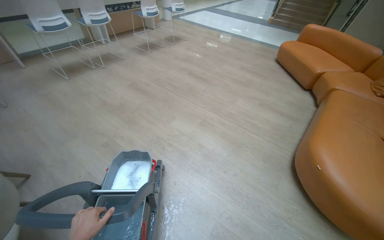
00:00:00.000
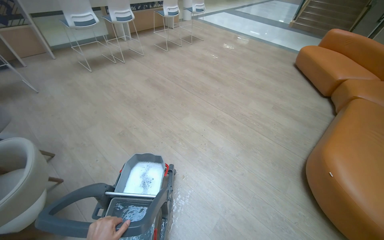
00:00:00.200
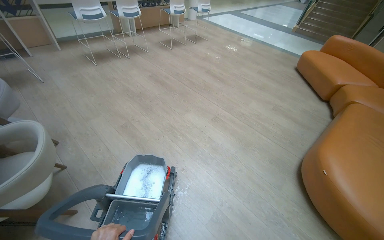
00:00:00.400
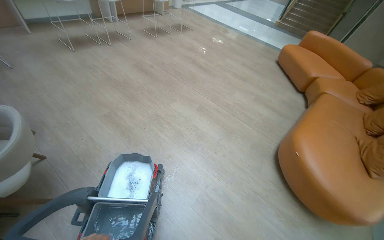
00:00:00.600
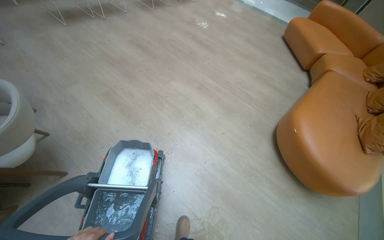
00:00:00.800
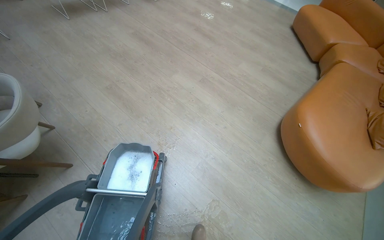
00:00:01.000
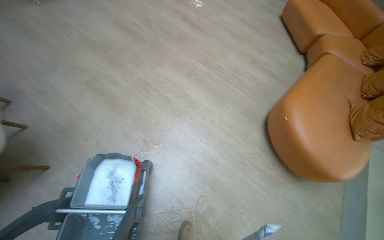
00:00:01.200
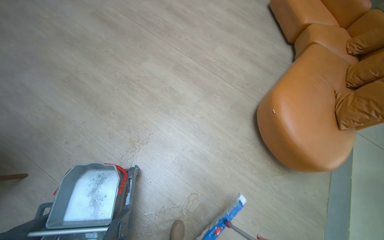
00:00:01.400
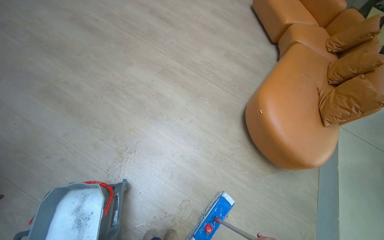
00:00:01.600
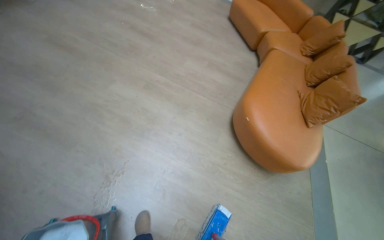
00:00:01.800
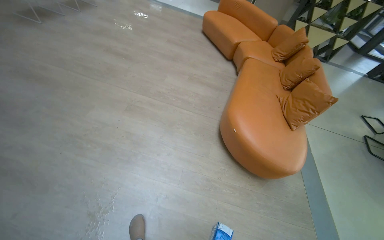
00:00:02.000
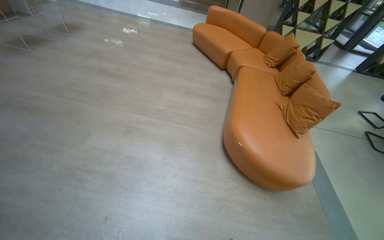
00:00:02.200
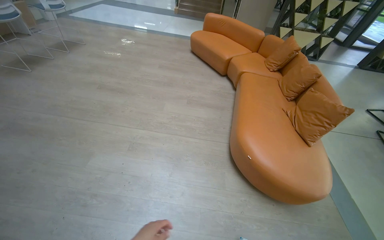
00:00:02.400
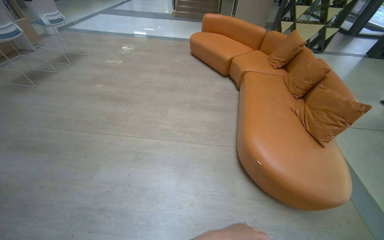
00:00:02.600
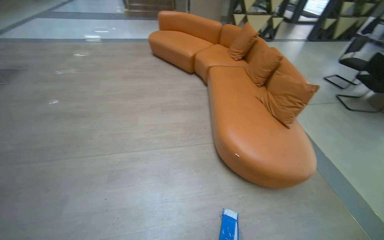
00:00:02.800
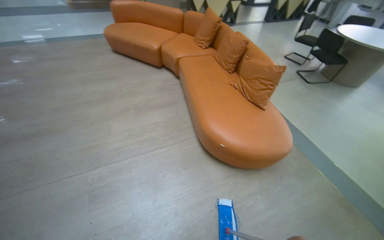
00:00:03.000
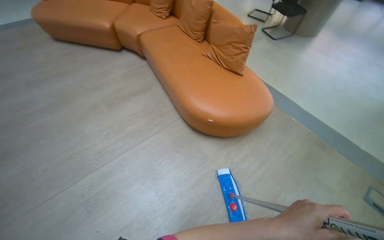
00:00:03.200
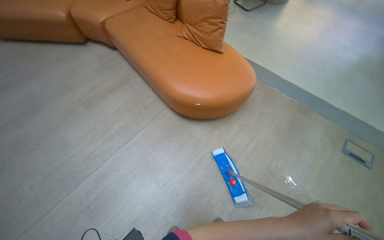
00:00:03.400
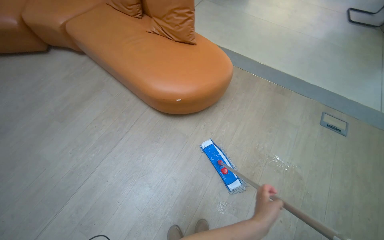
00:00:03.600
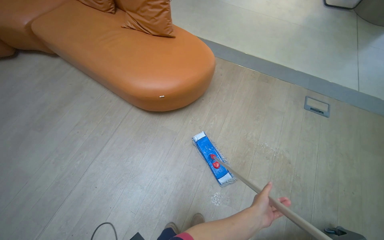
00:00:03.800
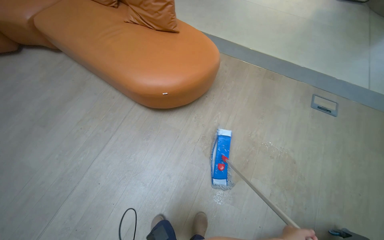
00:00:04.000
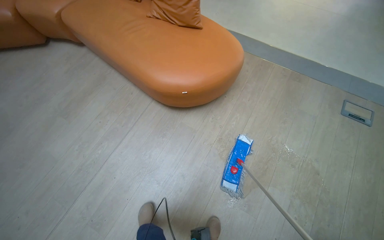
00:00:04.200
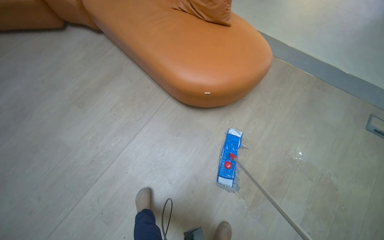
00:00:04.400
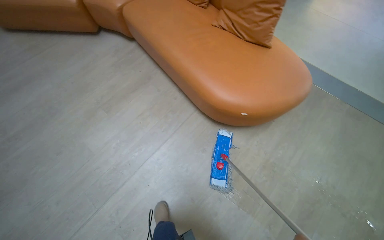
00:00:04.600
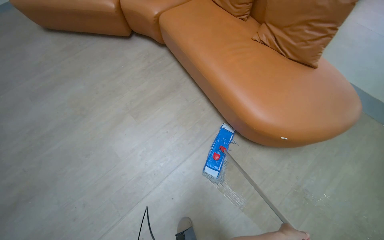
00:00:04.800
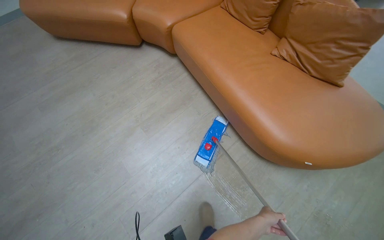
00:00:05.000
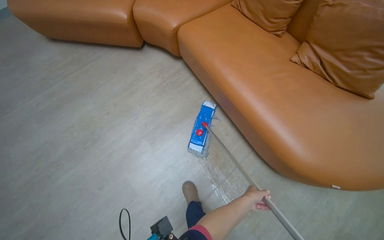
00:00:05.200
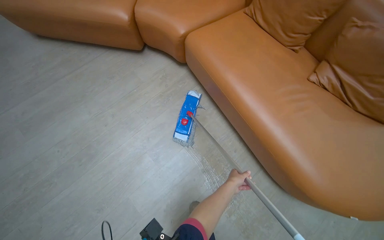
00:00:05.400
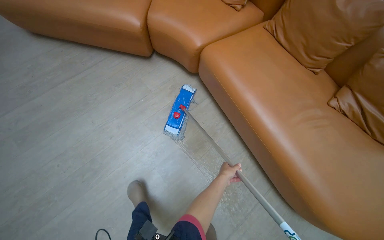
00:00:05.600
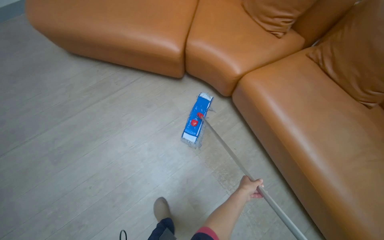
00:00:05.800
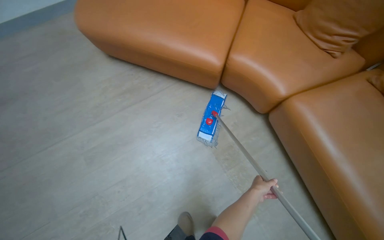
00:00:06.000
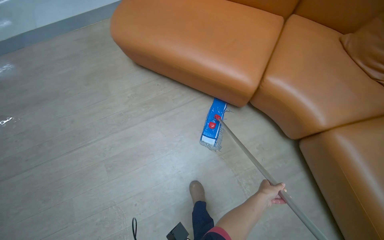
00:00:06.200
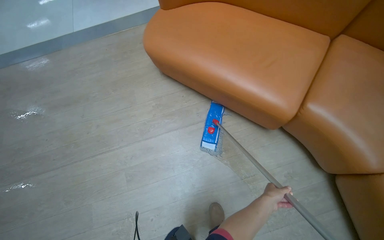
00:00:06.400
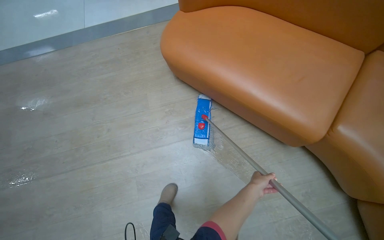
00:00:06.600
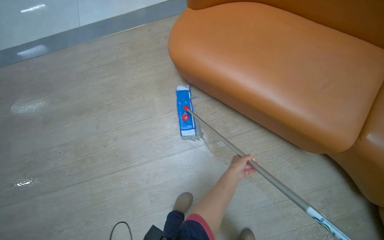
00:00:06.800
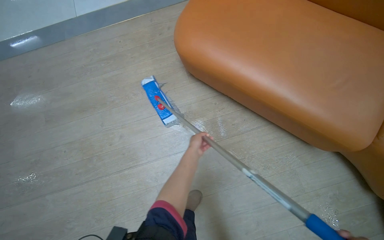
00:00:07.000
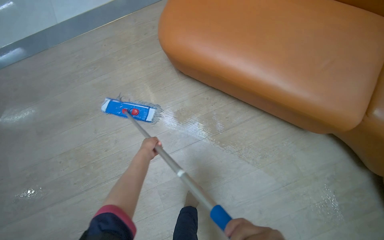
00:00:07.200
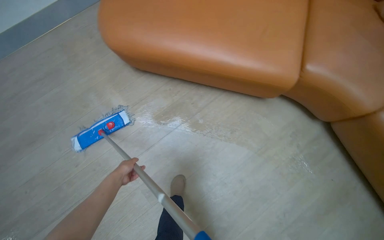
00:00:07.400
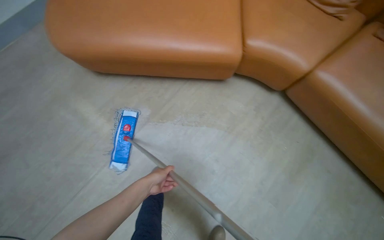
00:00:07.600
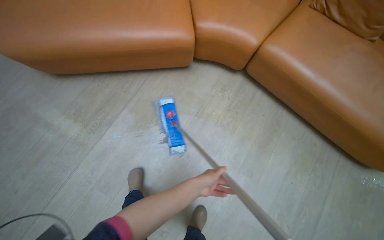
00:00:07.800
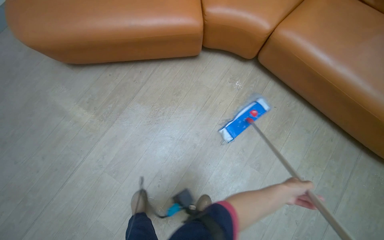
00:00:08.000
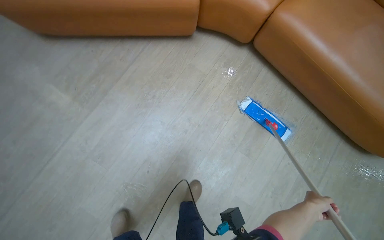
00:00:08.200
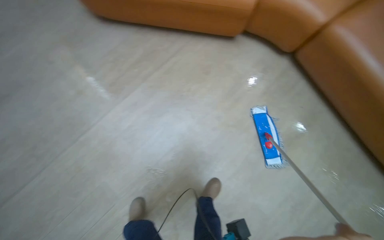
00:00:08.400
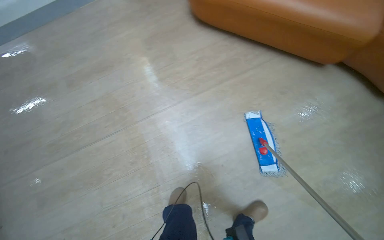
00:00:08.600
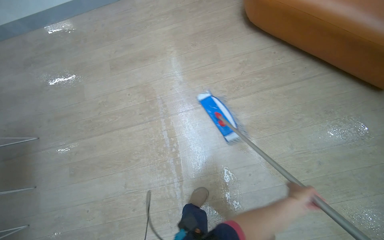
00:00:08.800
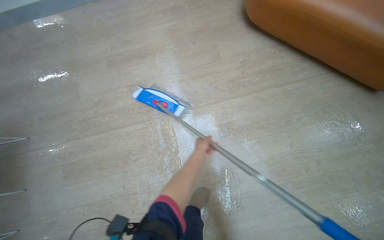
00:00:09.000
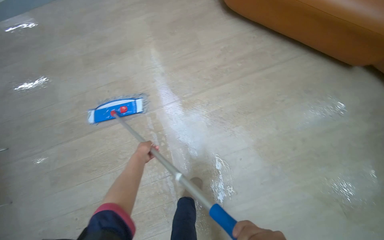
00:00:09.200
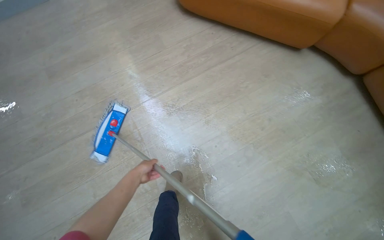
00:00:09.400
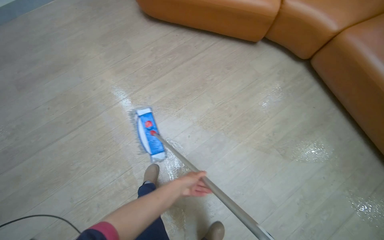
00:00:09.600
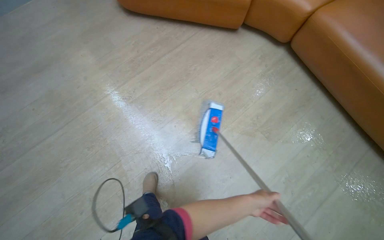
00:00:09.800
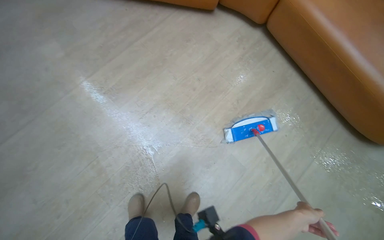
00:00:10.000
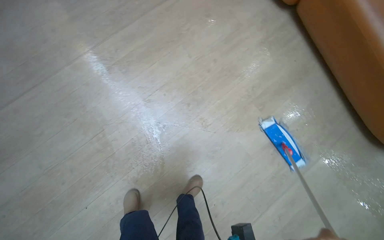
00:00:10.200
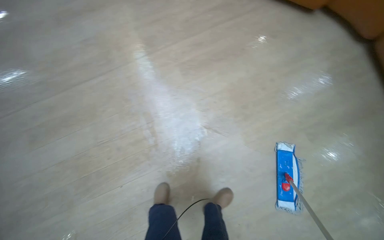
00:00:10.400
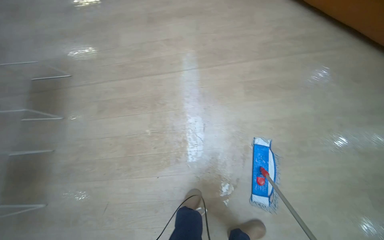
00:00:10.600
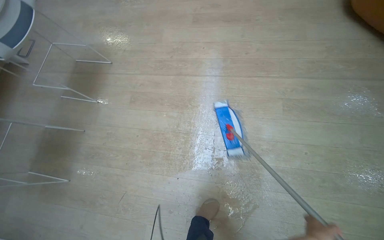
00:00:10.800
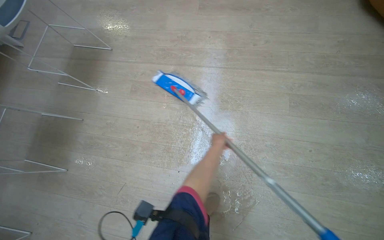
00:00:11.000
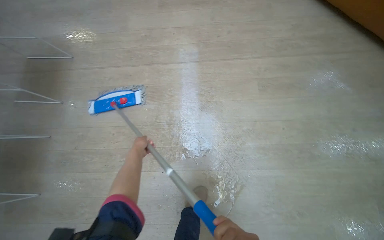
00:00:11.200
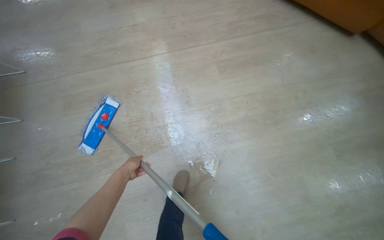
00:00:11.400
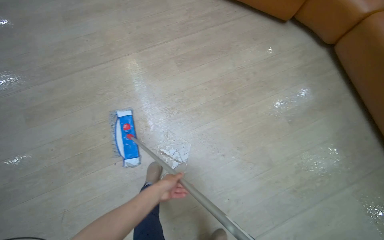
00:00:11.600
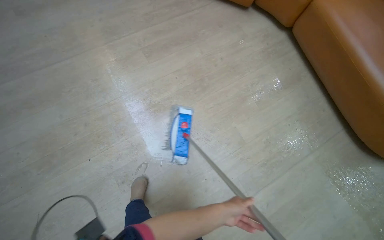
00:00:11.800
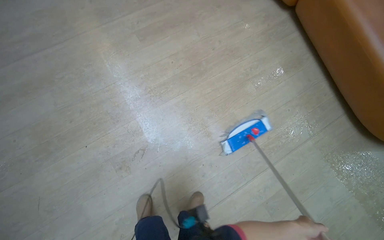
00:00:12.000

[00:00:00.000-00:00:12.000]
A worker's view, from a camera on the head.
Job: mopping floor.
The whole recording: Mopping office floor. The worker moves chairs, mops the office floor, and rinses the mop.
00:00:00.000 to 00:00:01.600: The view tilts approximately 15 degrees downward.
00:00:01.600 to 00:00:03.000: The camera is carried approximately 60 cm. The wearer's head swings some 50 degrees to the right.
00:00:03.000 to 00:00:04.400: The wearer's head swings roughly 30 degrees to the right. The camera pitches downward, by about 20 degrees.
00:00:04.400 to 00:00:06.000: The camera travels roughly 2 m.
00:00:06.000 to 00:00:07.600: The camera is carried roughly 50 cm.
00:00:09.000 to 00:00:10.400: The wearer moves some 50 cm. The head rotates approximately 20 degrees to the right.
00:00:10.400 to 00:00:12.000: The head travels some 50 cm.

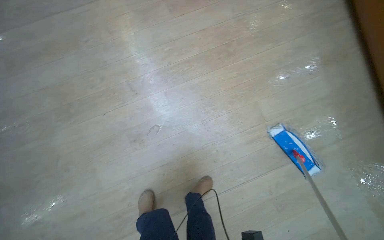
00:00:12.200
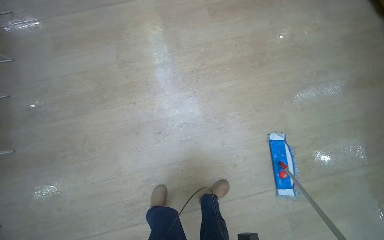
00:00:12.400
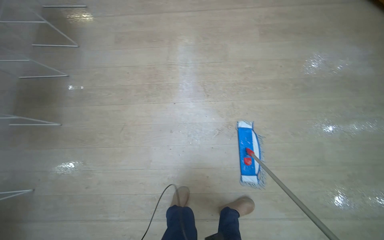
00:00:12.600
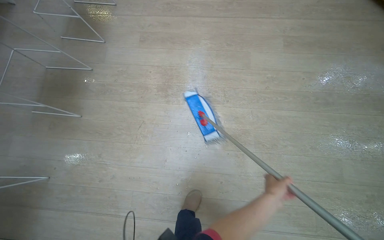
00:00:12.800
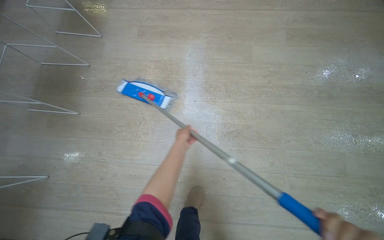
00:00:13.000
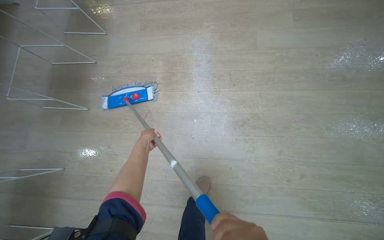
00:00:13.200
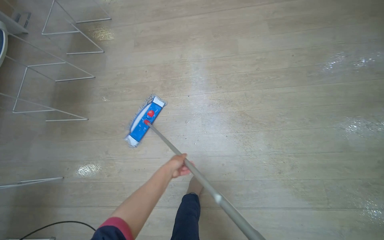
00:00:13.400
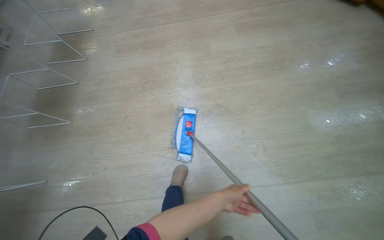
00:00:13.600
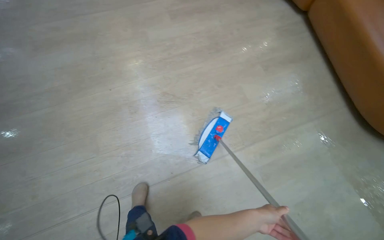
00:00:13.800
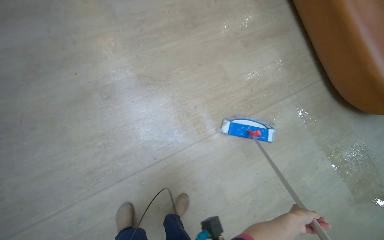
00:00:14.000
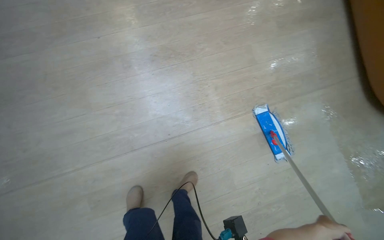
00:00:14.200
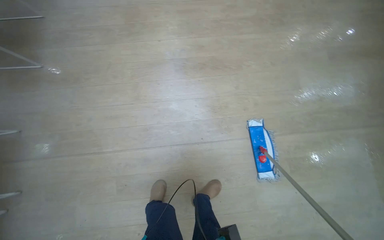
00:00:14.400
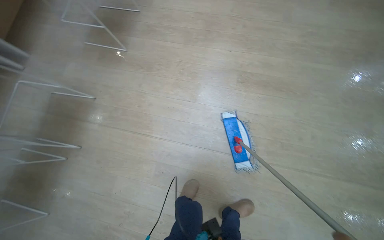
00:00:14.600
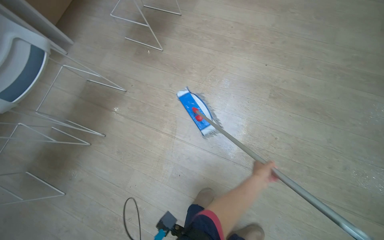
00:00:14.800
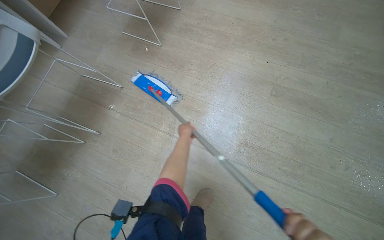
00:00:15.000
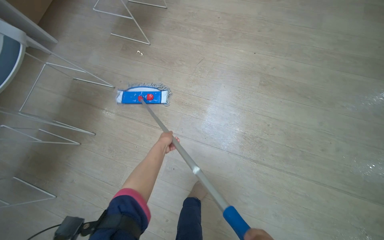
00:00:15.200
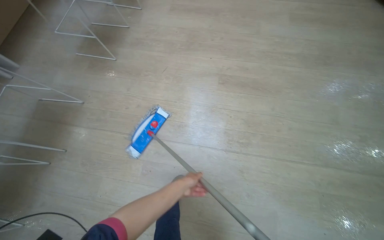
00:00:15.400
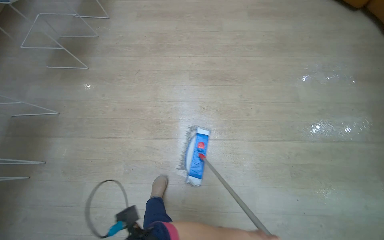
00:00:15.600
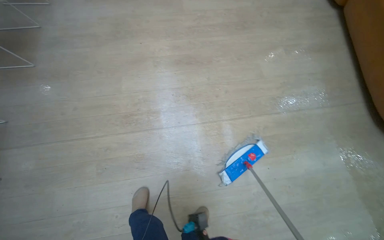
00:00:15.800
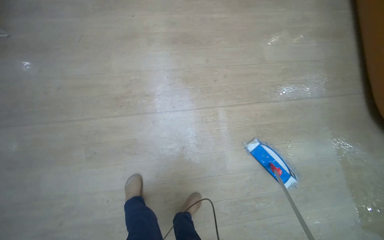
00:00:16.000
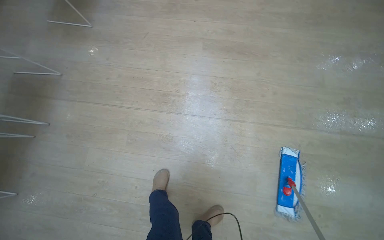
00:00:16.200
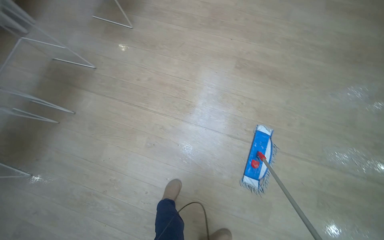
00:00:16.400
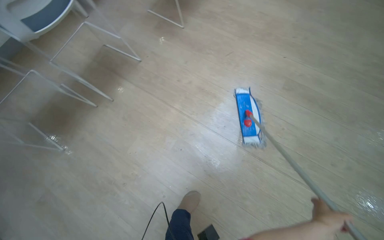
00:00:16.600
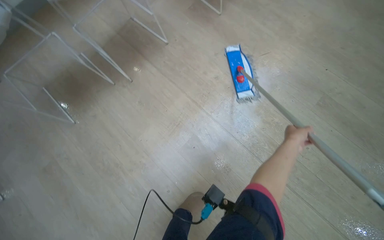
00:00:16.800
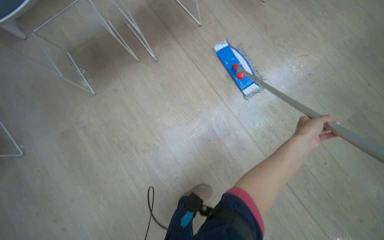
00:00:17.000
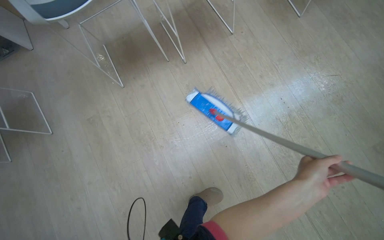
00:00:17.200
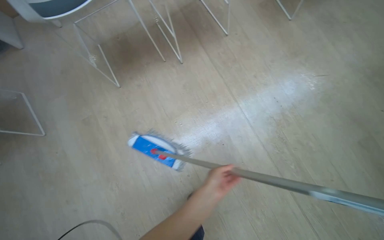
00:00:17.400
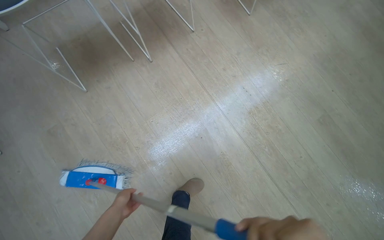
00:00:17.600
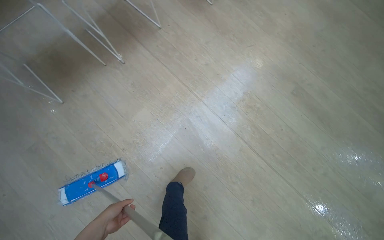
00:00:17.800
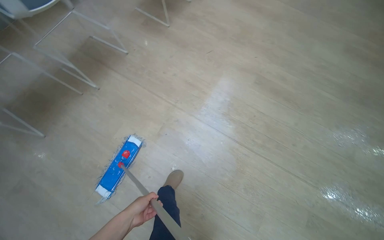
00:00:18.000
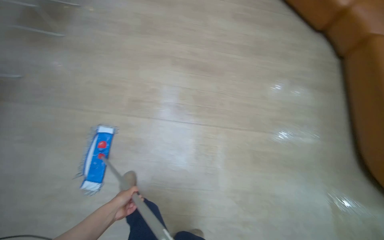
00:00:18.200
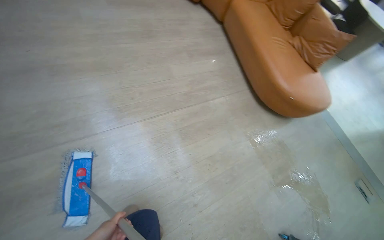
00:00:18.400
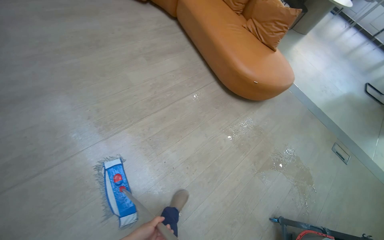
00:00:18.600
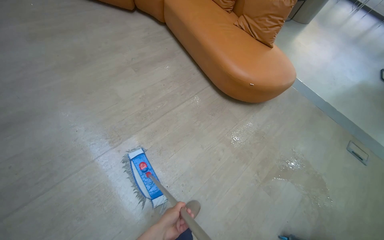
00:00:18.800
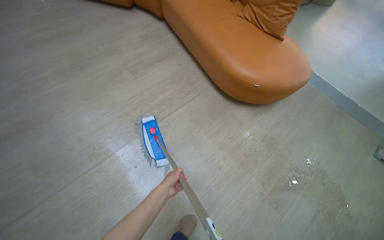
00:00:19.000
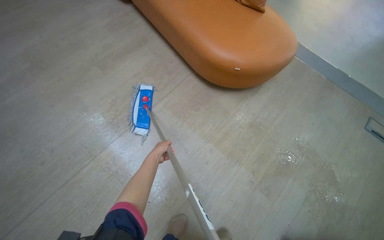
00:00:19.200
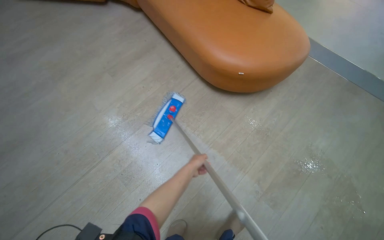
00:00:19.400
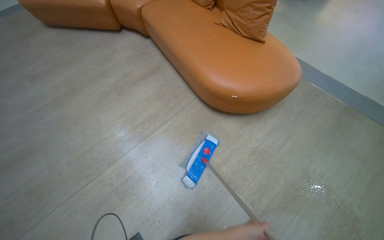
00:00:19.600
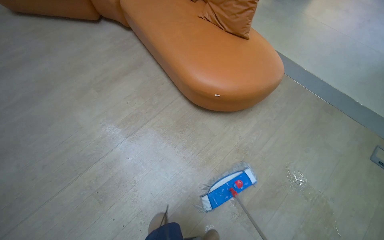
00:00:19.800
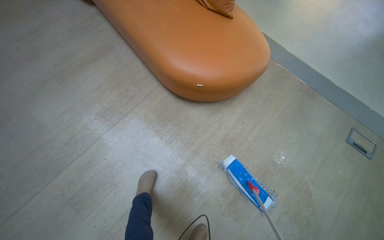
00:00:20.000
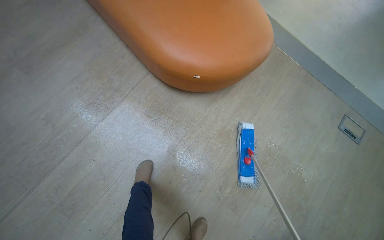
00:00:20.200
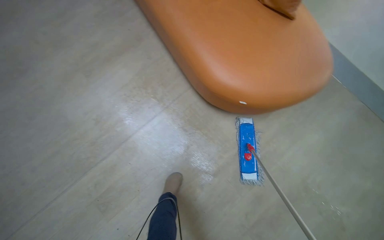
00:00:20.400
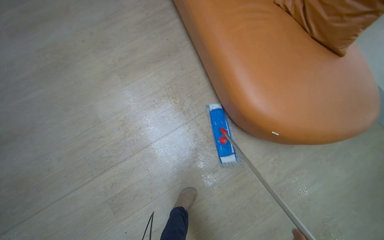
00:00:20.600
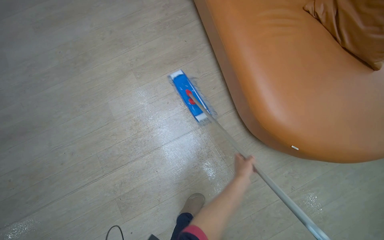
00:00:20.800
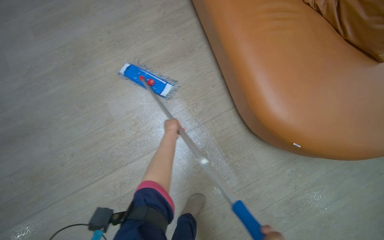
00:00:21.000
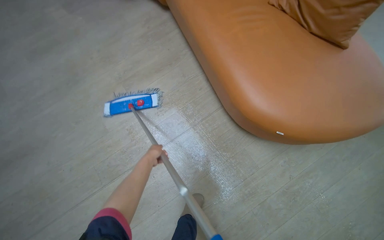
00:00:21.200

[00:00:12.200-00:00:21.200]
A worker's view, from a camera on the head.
Job: mopping floor.
The whole recording: Mopping office floor. The worker moves chairs, mops the office floor, and rinses the mop.
00:00:12.200 to 00:00:13.800: The head travels about 50 cm. The camera pitches upward, by approximately 10 degrees.
00:00:13.800 to 00:00:15.200: The wearer moves some 60 cm. The head rotates roughly 45 degrees to the left.
00:00:16.600 to 00:00:18.200: The wearer looks approximately 20 degrees further to the right.
00:00:18.200 to 00:00:19.800: The camera is carried roughly 1 m. Everything in view rotates some 30 degrees counterclockwise.
00:00:19.800 to 00:00:21.200: The wearer moves some 50 cm.
